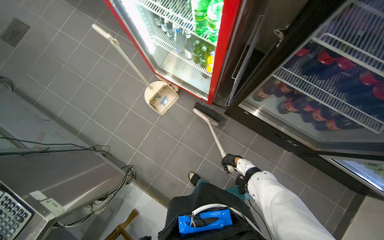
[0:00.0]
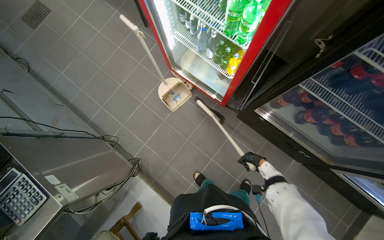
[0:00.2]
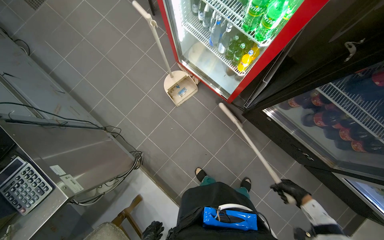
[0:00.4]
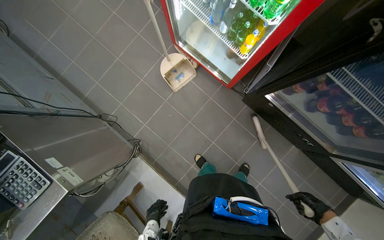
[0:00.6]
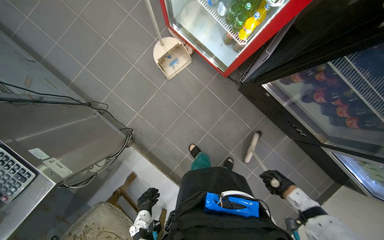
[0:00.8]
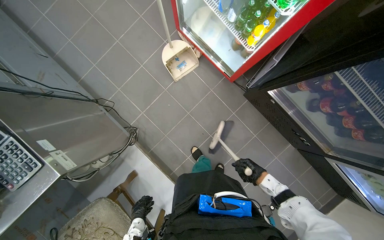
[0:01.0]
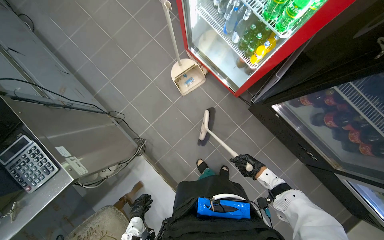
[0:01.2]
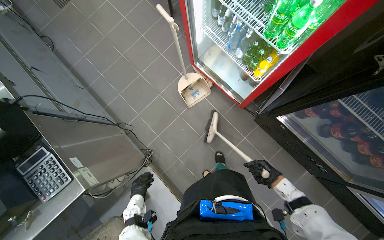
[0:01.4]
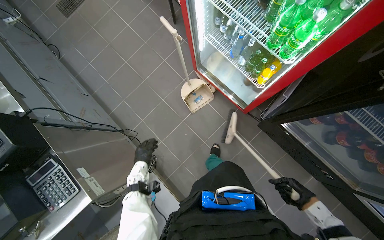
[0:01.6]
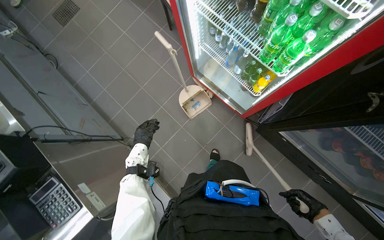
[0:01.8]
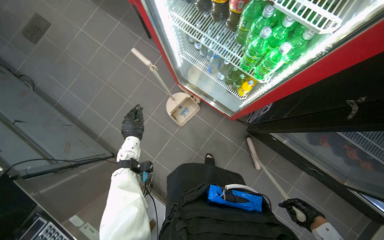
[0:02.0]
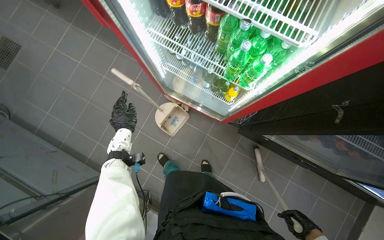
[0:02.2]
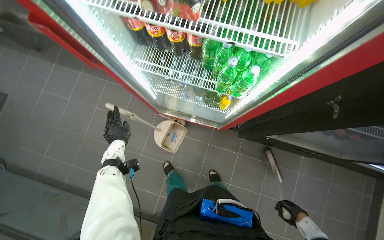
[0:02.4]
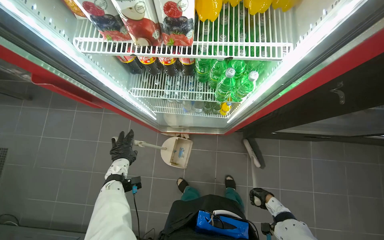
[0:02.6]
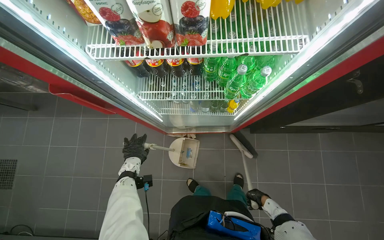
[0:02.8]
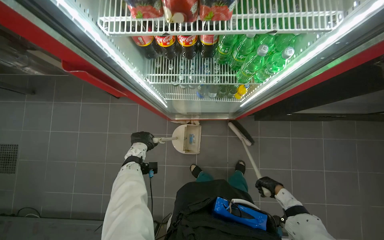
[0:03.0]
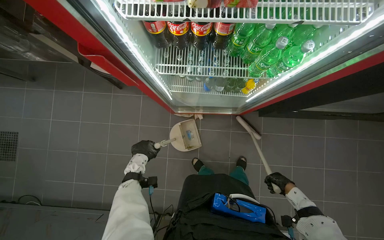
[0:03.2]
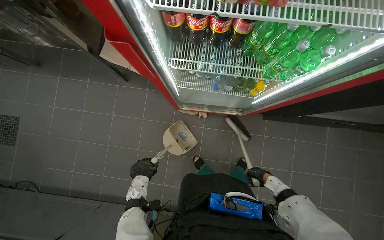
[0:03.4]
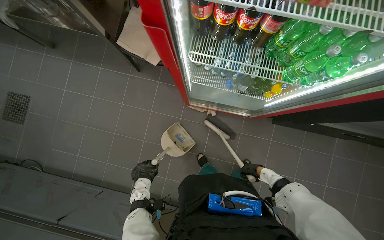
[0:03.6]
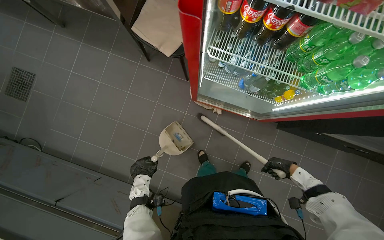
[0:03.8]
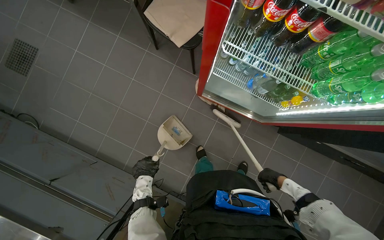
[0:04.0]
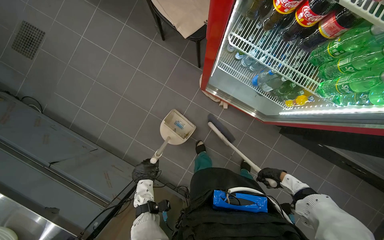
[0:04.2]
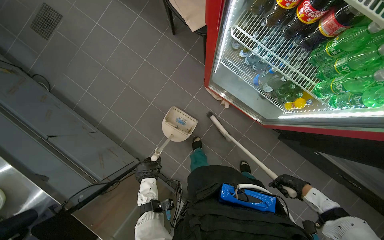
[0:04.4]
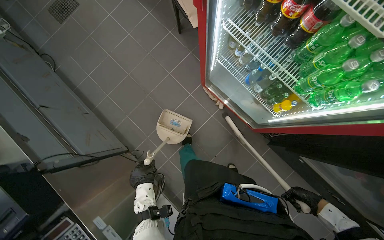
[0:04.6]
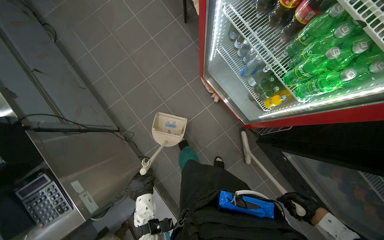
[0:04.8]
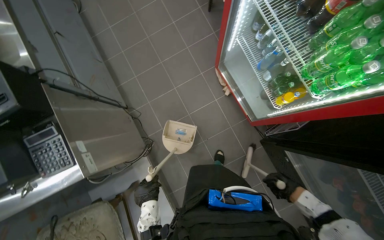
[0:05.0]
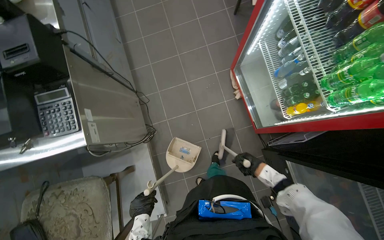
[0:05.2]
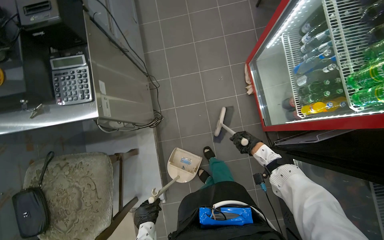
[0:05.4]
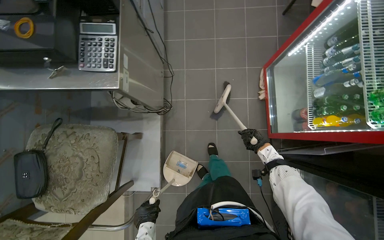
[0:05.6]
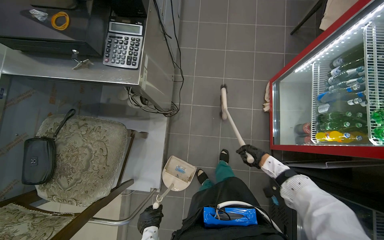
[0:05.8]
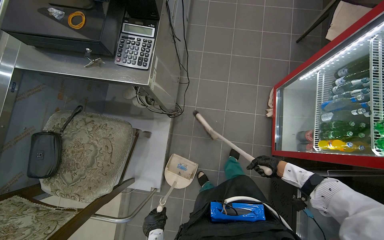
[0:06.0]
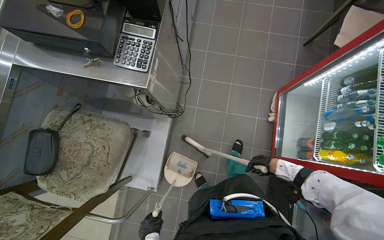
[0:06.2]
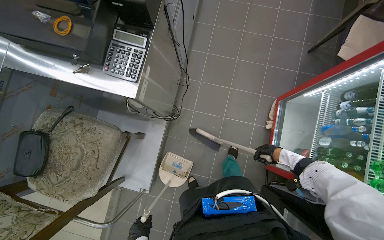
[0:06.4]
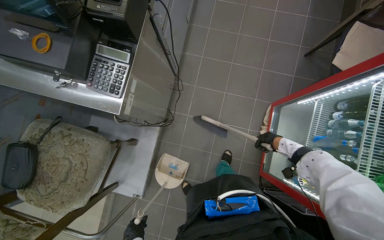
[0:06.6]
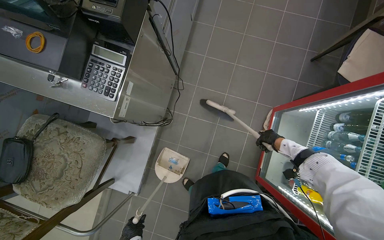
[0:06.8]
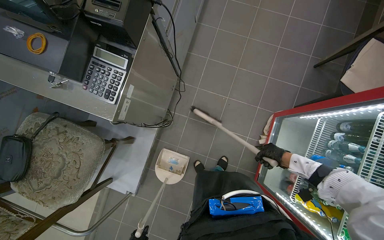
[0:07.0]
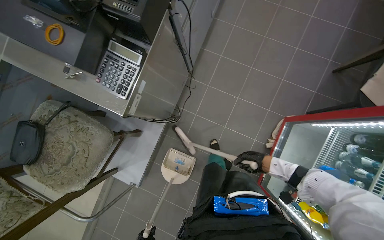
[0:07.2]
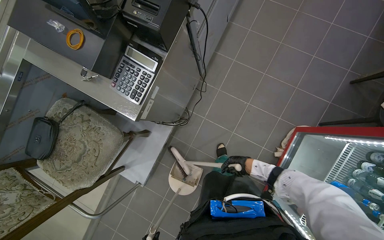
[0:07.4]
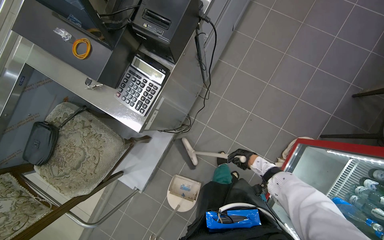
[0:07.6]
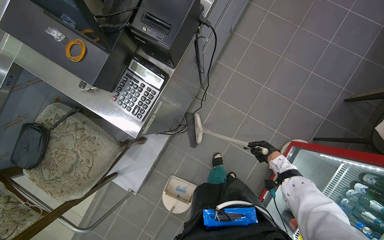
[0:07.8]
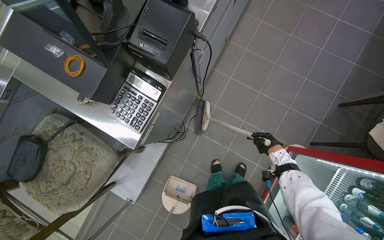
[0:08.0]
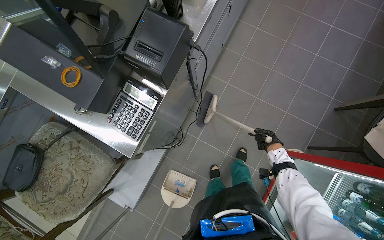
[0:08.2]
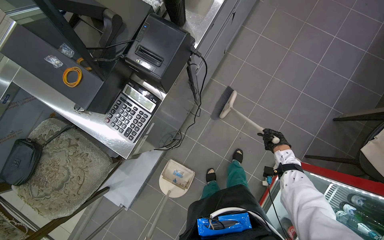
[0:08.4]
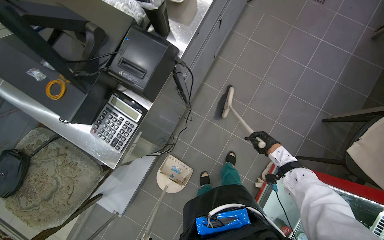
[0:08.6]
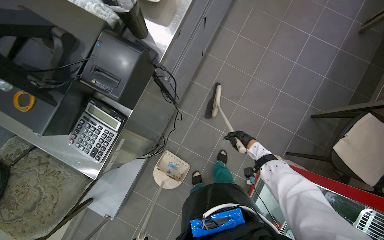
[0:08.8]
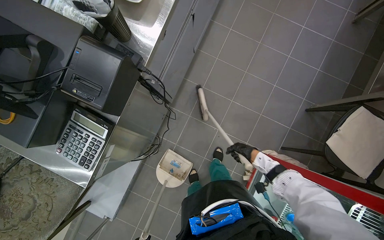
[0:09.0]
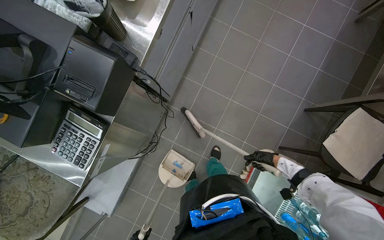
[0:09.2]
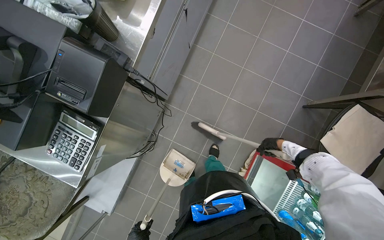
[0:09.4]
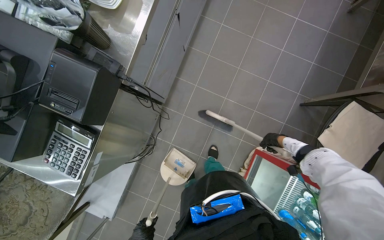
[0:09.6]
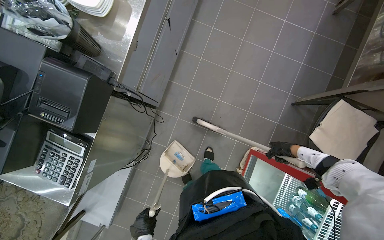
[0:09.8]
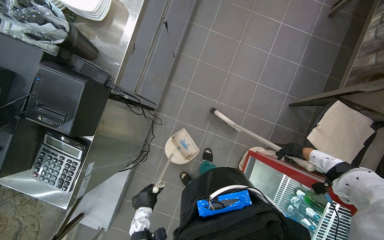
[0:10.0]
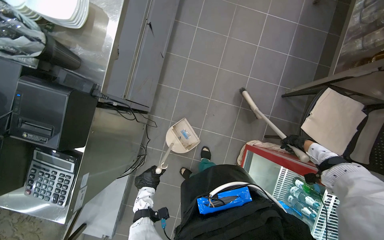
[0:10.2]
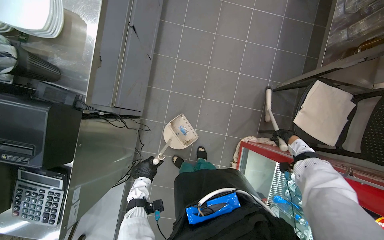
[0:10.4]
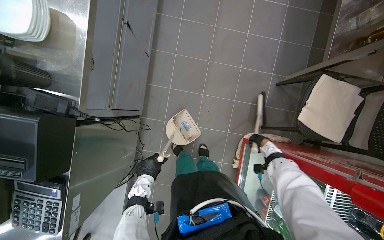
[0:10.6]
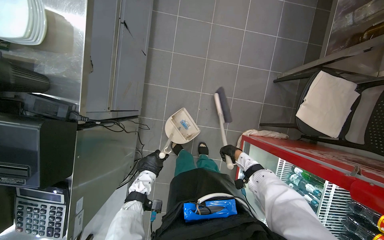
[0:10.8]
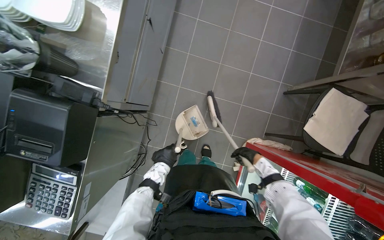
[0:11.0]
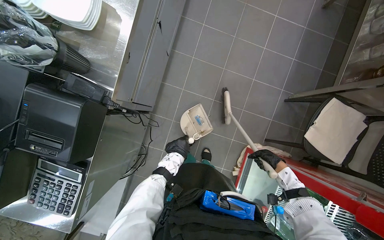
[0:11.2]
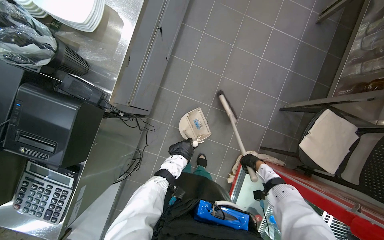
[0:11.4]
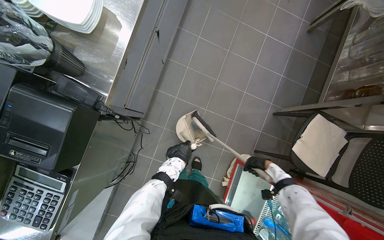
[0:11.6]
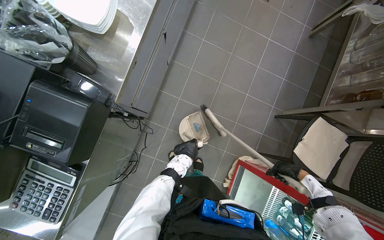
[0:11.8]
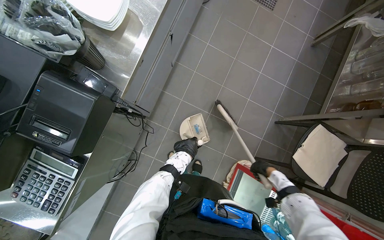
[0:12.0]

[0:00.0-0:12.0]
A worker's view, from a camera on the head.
Job: sweeping floor.
The whole recording: Sweeping kitchen floor. The worker sweeps the kitchen floor with a broom and dustpan, moving chairs to clean underneath them.
0:00.0 to 0:01.6: The right hand moves left and right over about 20 cm, changing direction 2 times.
0:01.6 to 0:03.0: Everything in view rotates some 45 degrees counterclockwise.
0:03.0 to 0:04.4: Everything in view rotates about 35 degrees clockwise. The left hand moves down the picture, about 35 cm.
0:04.4 to 0:06.0: The wearer moves about 60 cm. The scene turns roughly 60 degrees clockwise in the picture.
0:06.0 to 0:07.6: The right hand moves nearer and farther over approximately 15 cm, changing direction 2 times.
0:09.0 to 0:10.4: The right hand heads to the right, covering approximately 35 cm.
0:10.4 to 0:12.0: The left hand heads up the picture and to the right, covering about 15 cm. The right hand goes left and right, some 30 cm each way, reversing 2 times.

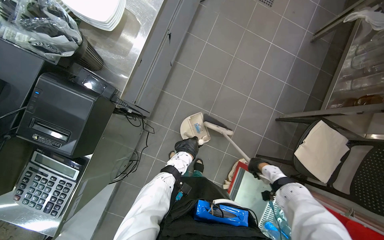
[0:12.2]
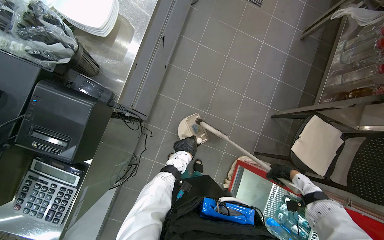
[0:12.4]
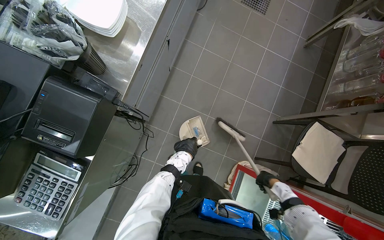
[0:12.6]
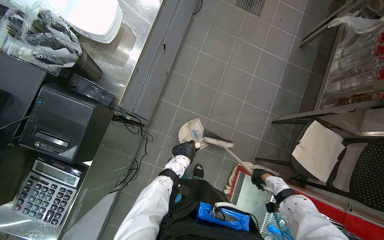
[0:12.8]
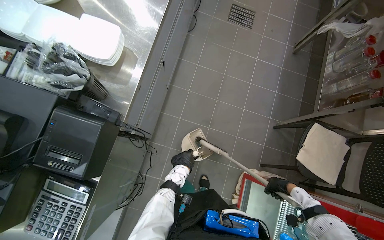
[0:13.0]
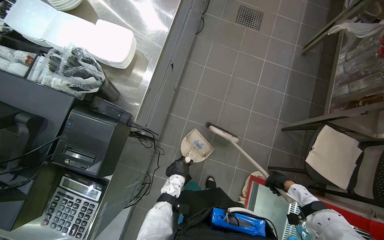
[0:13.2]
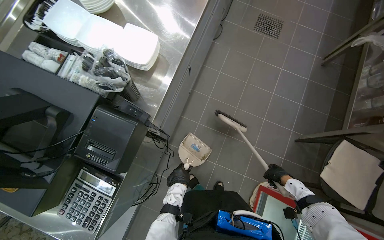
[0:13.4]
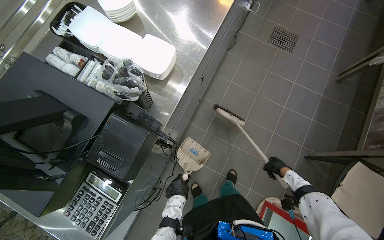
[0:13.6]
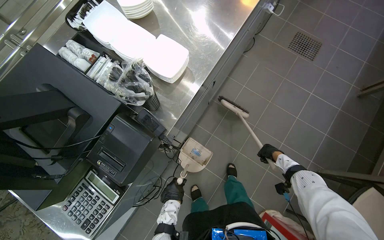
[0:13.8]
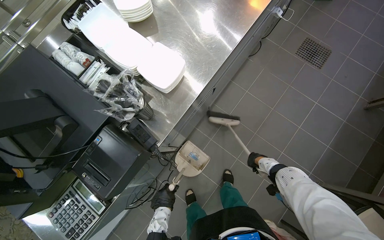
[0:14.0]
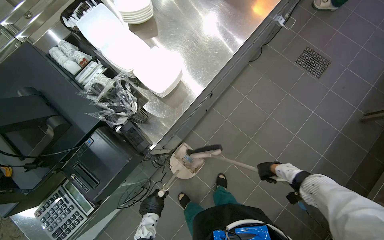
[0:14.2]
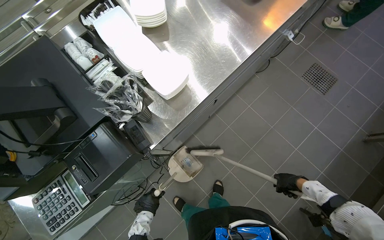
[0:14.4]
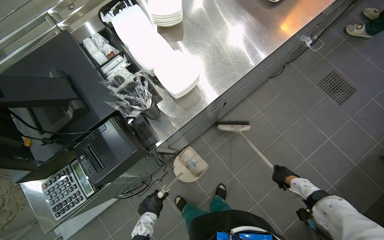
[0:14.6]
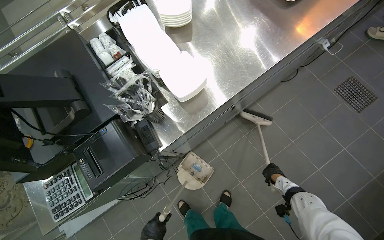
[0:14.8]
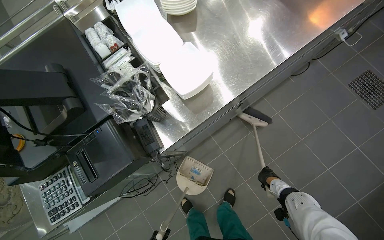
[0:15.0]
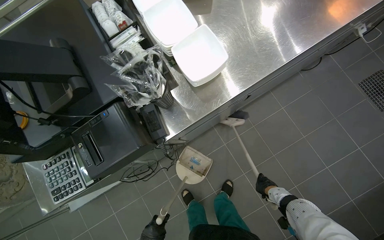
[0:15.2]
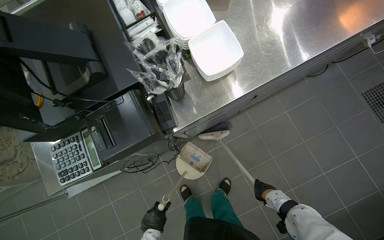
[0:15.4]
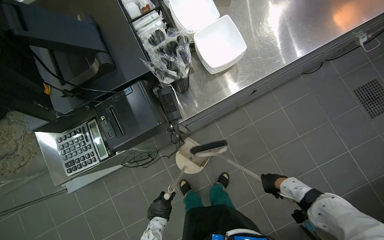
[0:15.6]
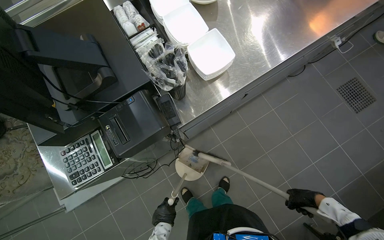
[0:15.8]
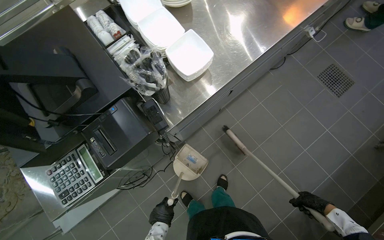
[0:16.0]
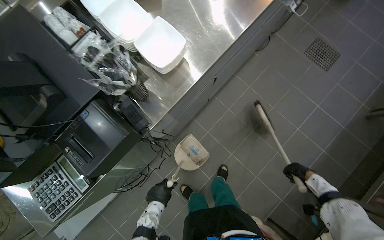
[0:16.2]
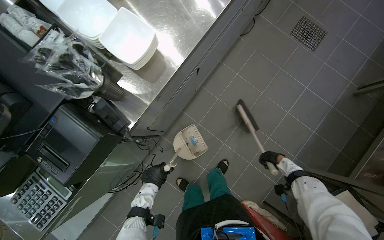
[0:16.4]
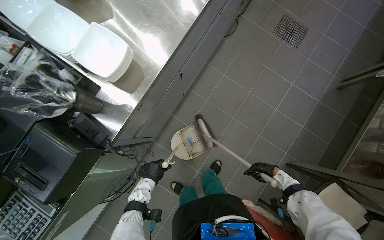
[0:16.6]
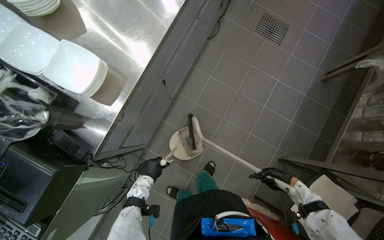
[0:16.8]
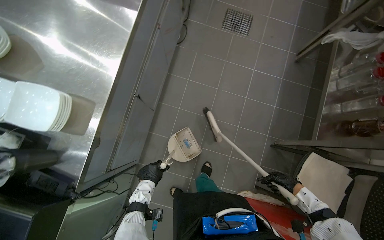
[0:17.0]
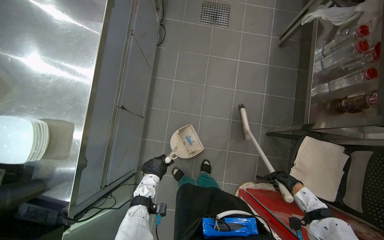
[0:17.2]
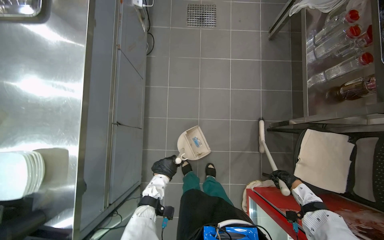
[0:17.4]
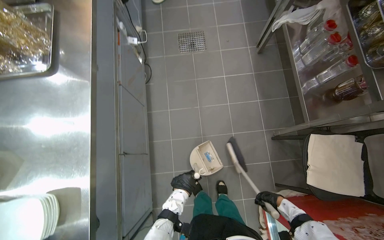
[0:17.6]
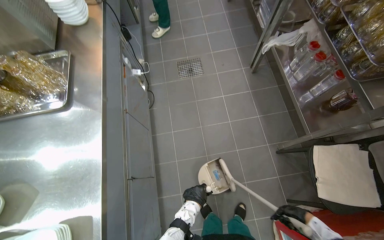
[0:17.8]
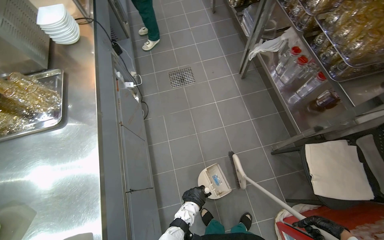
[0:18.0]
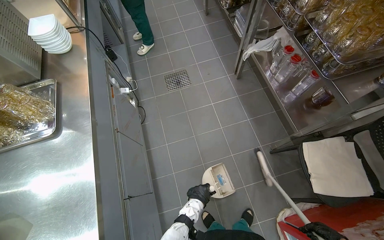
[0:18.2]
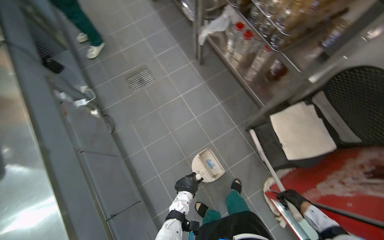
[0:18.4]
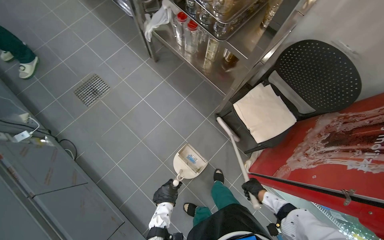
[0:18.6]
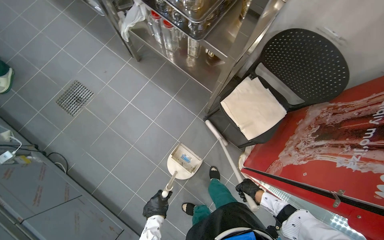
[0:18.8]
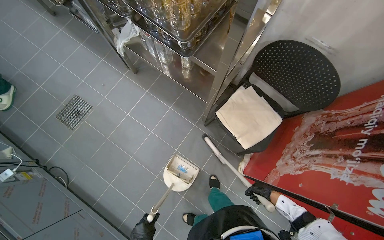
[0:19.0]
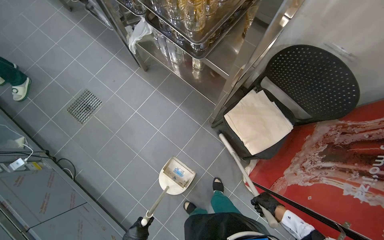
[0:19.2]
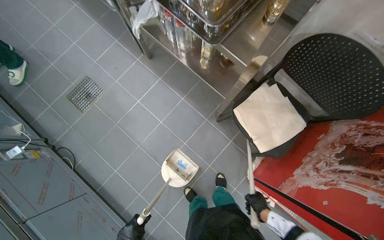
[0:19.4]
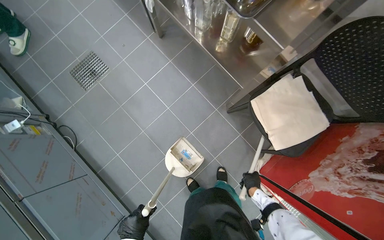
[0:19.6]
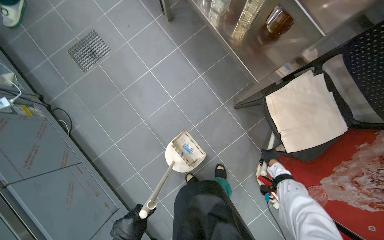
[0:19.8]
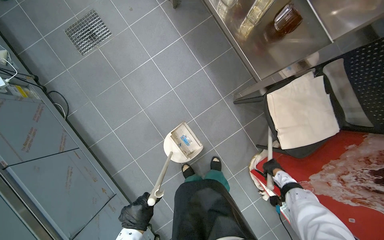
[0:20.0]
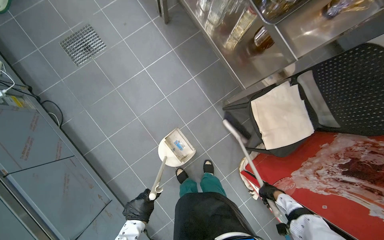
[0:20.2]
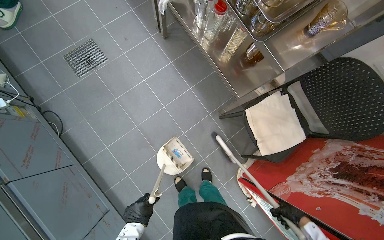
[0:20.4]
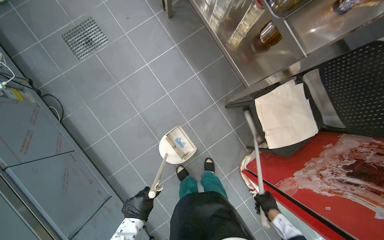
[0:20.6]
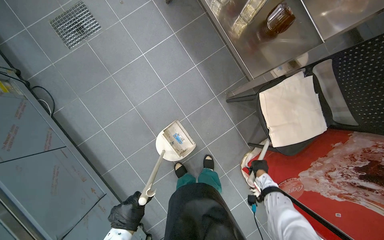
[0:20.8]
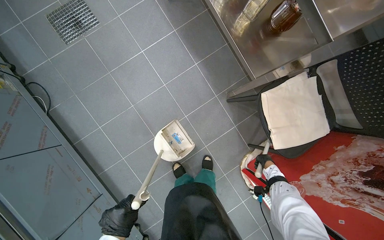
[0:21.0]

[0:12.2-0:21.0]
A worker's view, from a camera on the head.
Job: sweeping floor.
The whole recording: Sweeping kitchen floor. The worker sweeps the kitchen floor with a broom and dustpan, moving chairs to clean underneath them.
0:13.6 to 0:15.2: The wearer looks roughly 30 degrees further to the left.
0:15.2 to 0:16.6: The head rotates roughly 25 degrees to the right. The right hand shifts some 15 cm to the right.
0:16.6 to 0:18.0: The wearer looks approximately 15 degrees further upward. Everything in view rotates approximately 50 degrees counterclockwise.
0:18.0 to 0:19.6: The camera is carried roughly 40 cm. The head turns to the right by approximately 30 degrees. The camera pitches downward, by roughly 15 degrees.
0:19.6 to 0:21.0: The right hand goes up and down the picture, approximately 20 cm each way, reversing 2 times.
